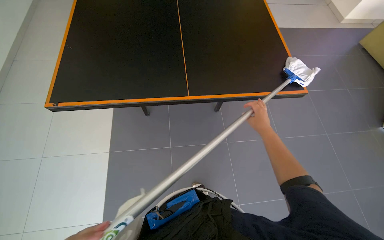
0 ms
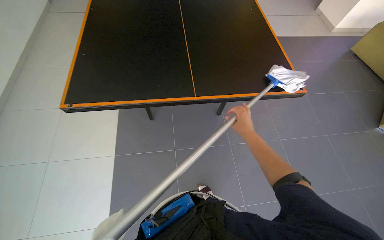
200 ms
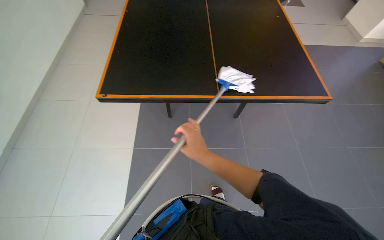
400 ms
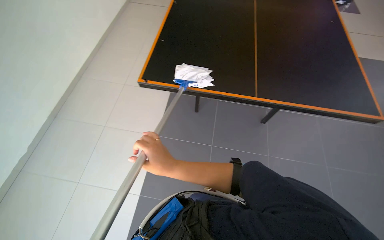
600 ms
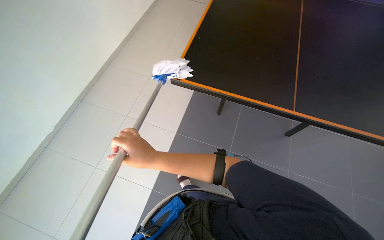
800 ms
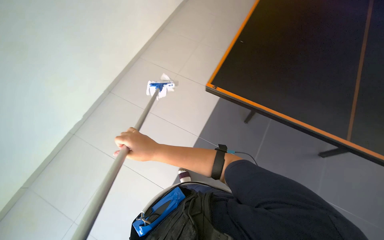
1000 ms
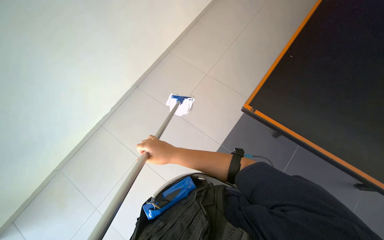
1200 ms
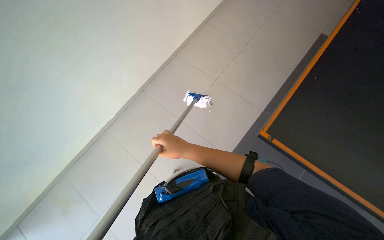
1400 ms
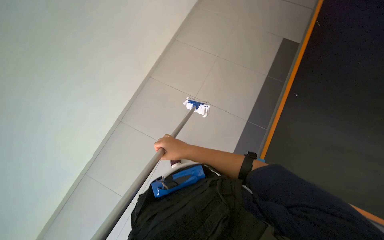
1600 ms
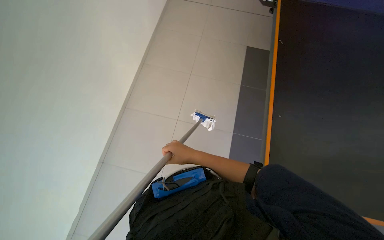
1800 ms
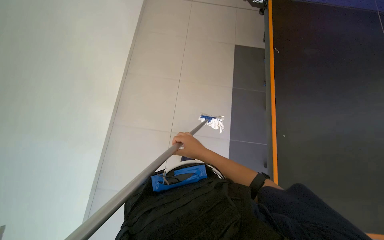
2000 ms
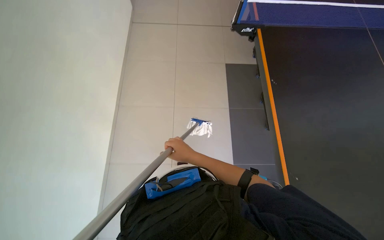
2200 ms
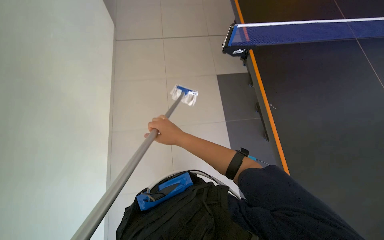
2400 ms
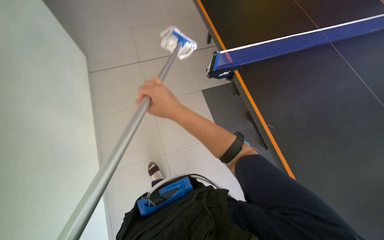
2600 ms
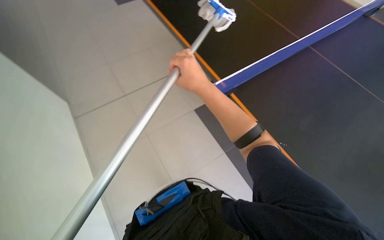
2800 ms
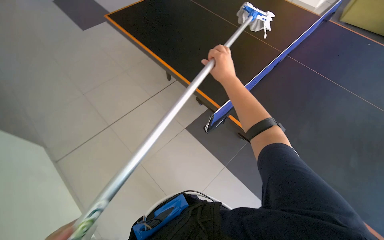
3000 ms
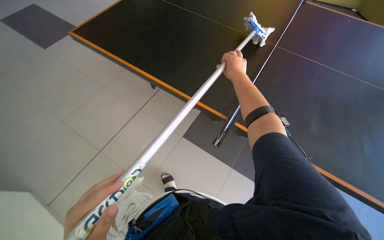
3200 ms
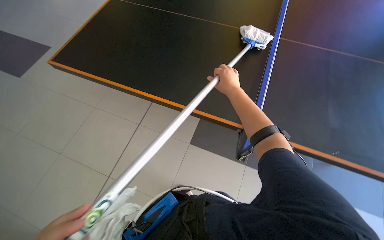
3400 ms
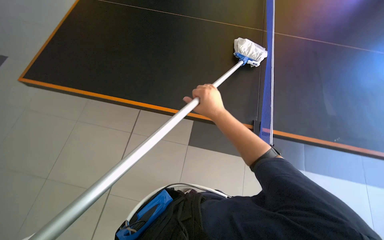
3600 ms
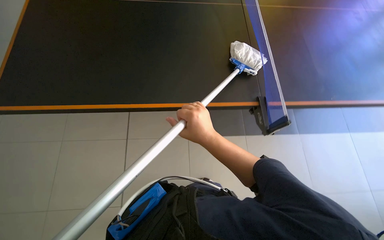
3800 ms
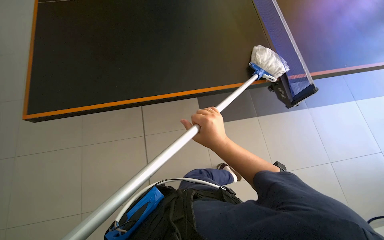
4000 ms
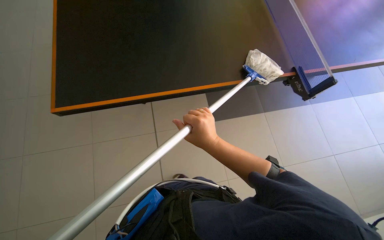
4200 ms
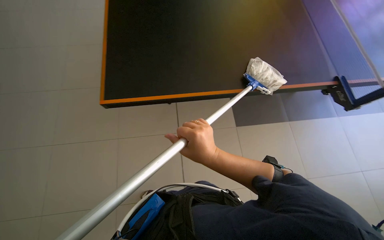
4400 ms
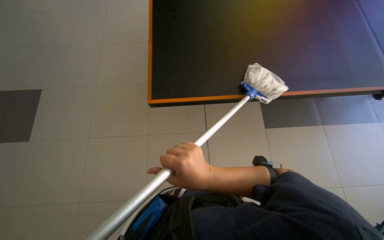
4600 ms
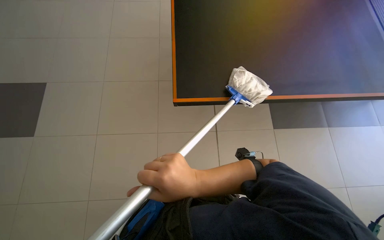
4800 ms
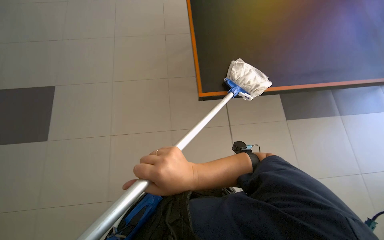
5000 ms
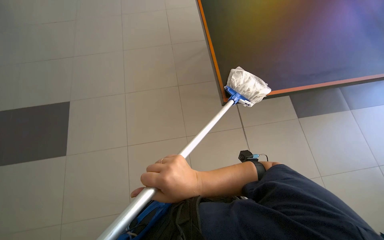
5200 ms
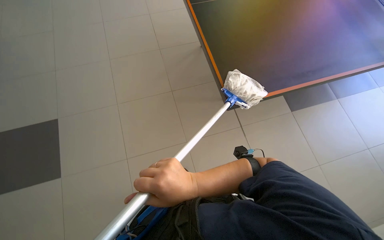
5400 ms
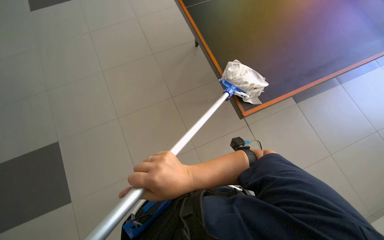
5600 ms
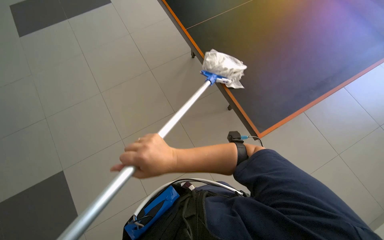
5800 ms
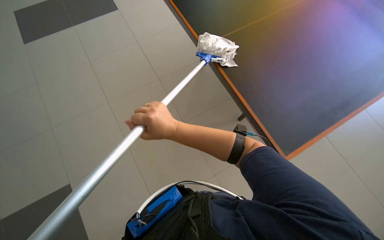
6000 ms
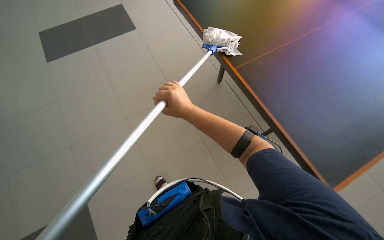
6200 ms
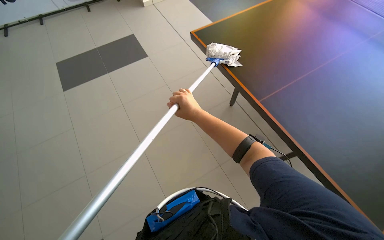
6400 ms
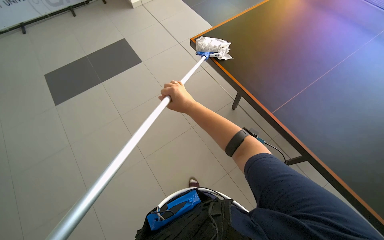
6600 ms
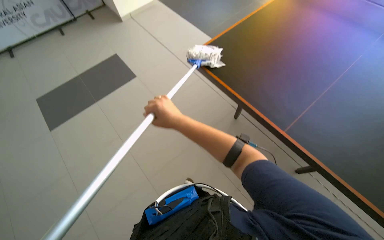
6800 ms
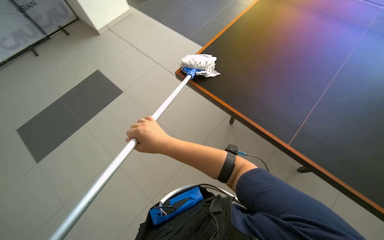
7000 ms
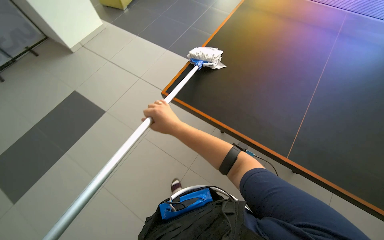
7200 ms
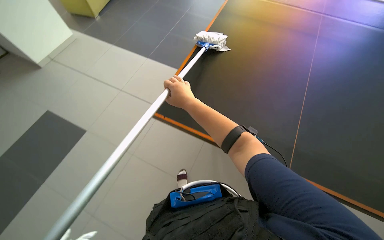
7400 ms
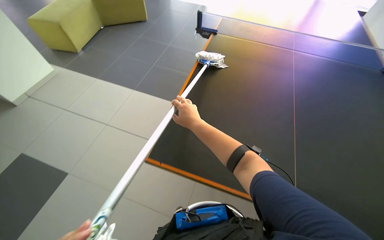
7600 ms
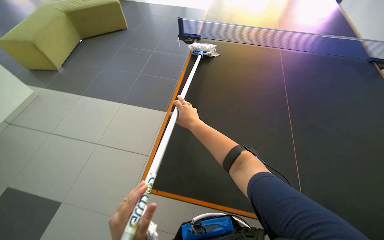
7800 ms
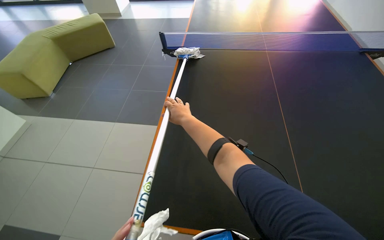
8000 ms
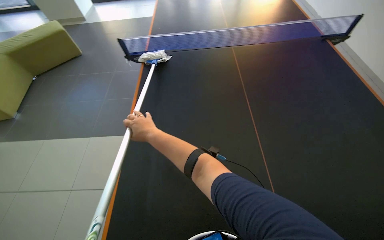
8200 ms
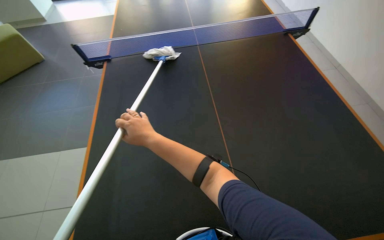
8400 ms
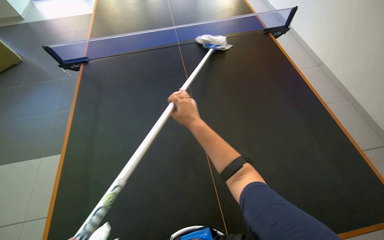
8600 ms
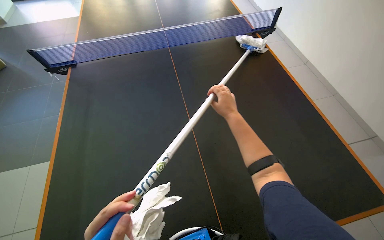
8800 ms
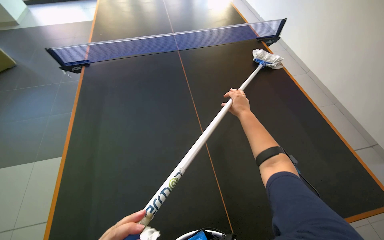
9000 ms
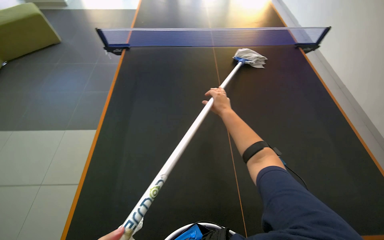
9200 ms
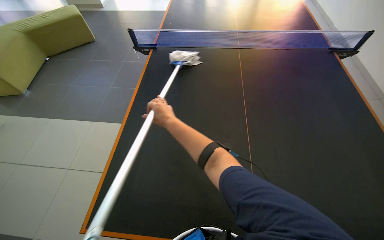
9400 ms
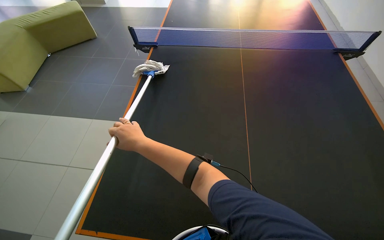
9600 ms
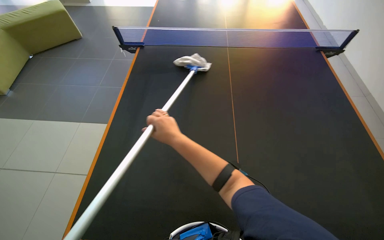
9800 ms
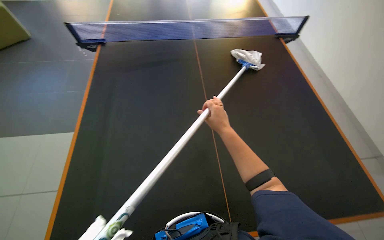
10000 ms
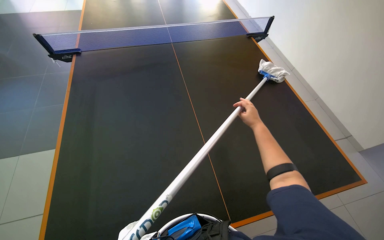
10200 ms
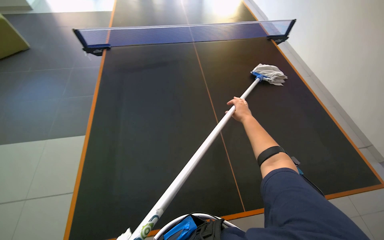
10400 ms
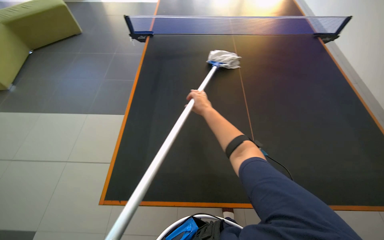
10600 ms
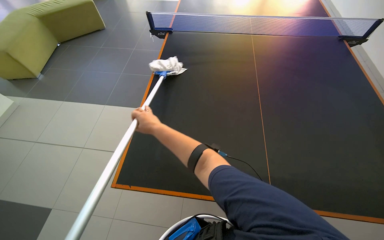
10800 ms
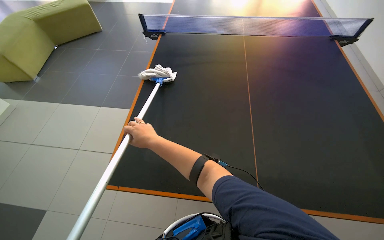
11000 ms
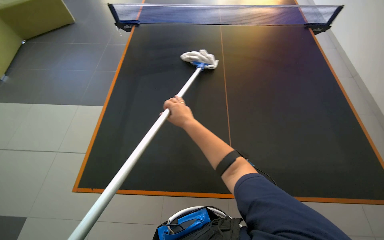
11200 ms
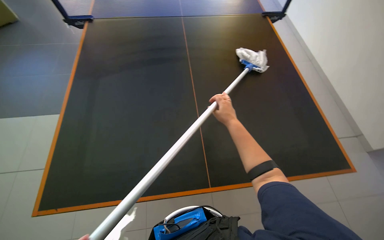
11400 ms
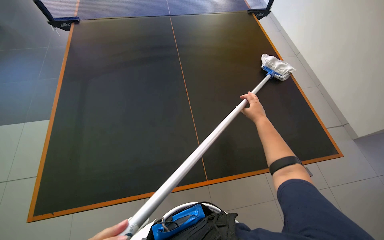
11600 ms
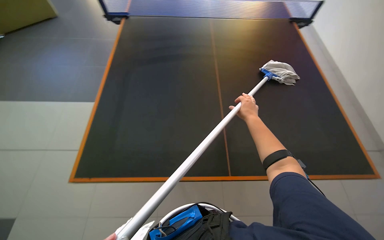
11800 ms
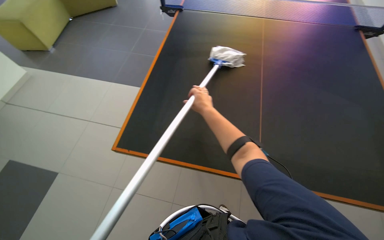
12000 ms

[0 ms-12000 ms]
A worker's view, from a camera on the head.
Job: wiping surfaces.
The whole recording: Cleaning ping-pong table. The worker cleans the surface of the ping-pong table with a long-handled tool.
0 ms to 1600 ms: The wearer's head swings some 30 degrees to the left. The right hand is displaced to the left by some 70 cm.
1600 ms to 3000 ms: The wearer looks about 20 degrees further upward. The right hand shifts some 35 cm up the picture and to the right.
3000 ms to 4400 ms: The right hand shifts some 10 cm down the picture.
6000 ms to 7600 ms: The view tips upward by some 15 degrees. The scene turns approximately 30 degrees counterclockwise in the picture. The right hand travels farther from the camera by some 20 cm.
7600 ms to 9000 ms: The head rotates about 35 degrees to the right.
9000 ms to 10400 ms: The right hand moves approximately 50 cm to the left and comes back.
10400 ms to 12000 ms: The wearer's head swings approximately 25 degrees to the left. The right hand swings left and right, approximately 35 cm each way, with 2 reversals.

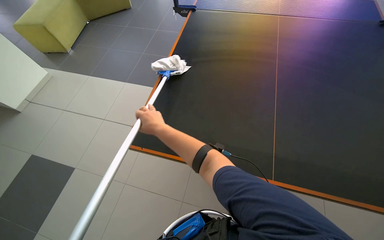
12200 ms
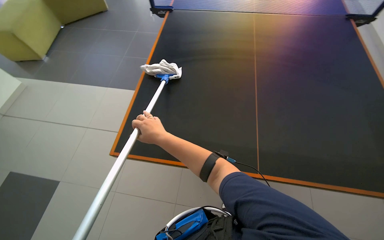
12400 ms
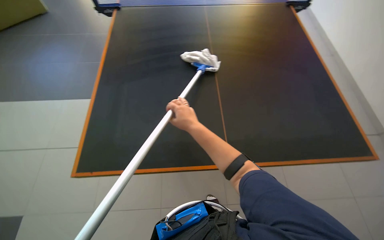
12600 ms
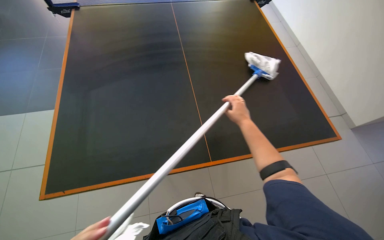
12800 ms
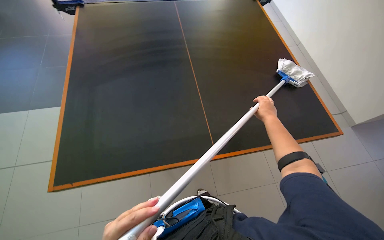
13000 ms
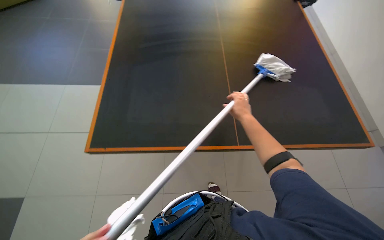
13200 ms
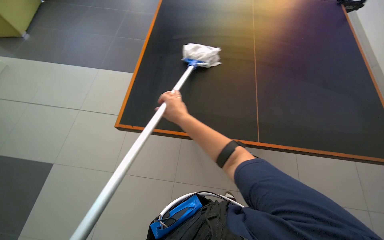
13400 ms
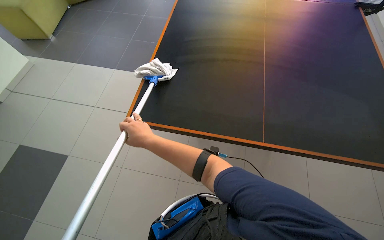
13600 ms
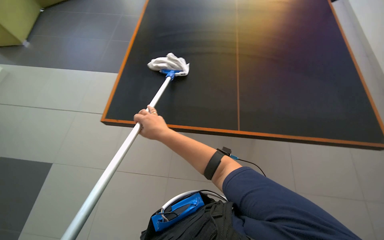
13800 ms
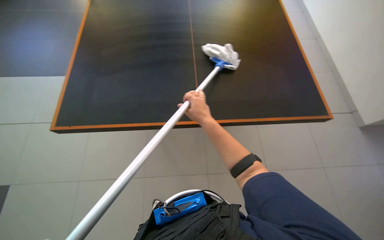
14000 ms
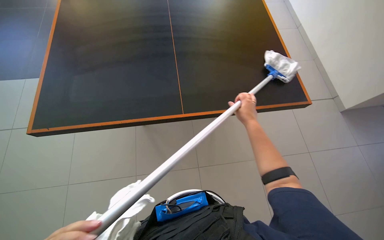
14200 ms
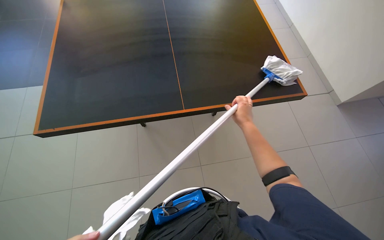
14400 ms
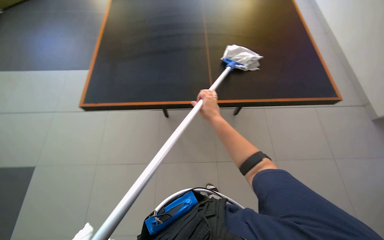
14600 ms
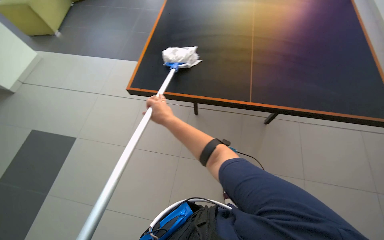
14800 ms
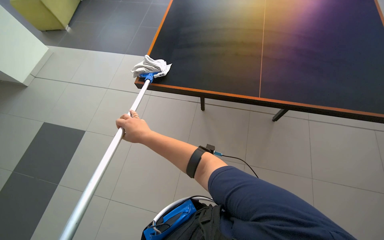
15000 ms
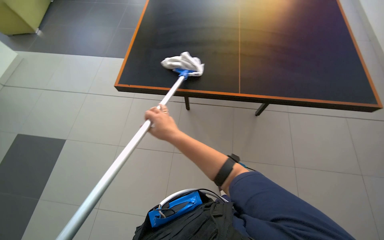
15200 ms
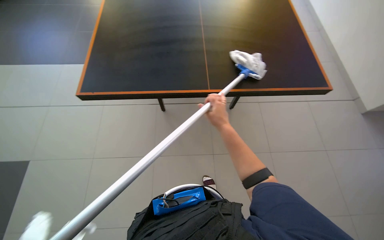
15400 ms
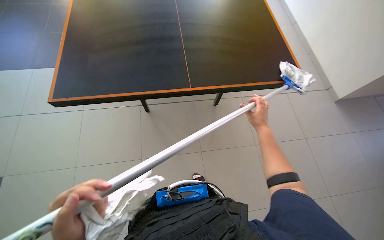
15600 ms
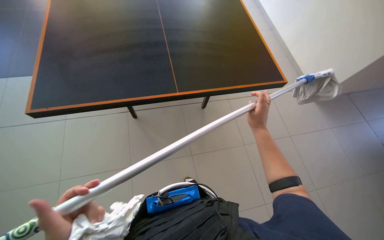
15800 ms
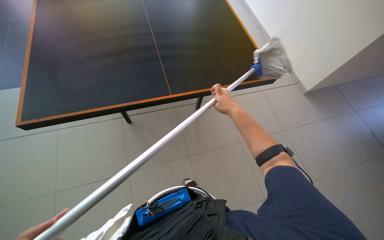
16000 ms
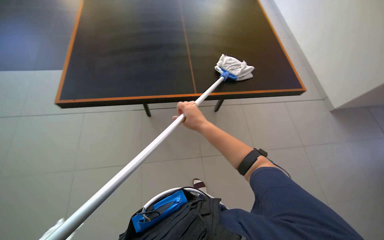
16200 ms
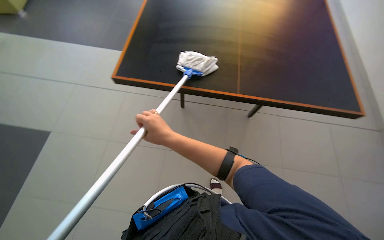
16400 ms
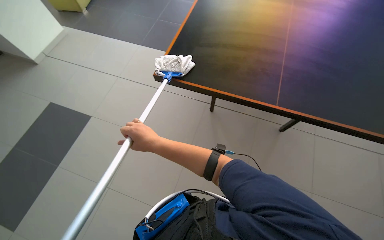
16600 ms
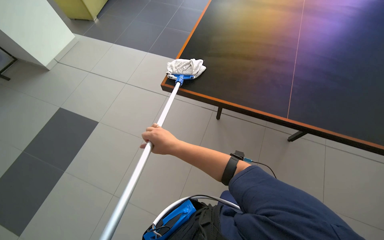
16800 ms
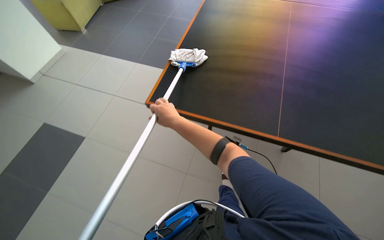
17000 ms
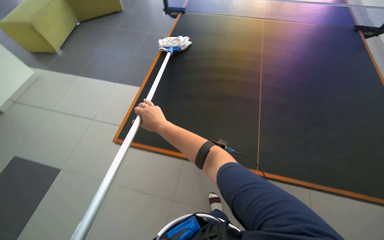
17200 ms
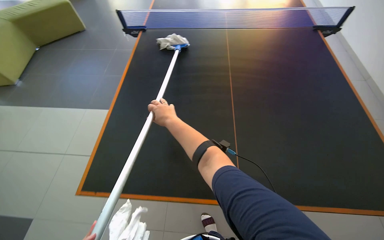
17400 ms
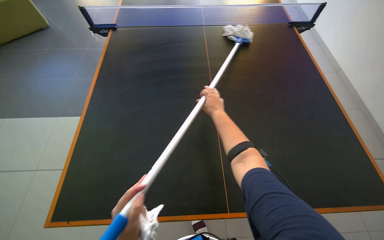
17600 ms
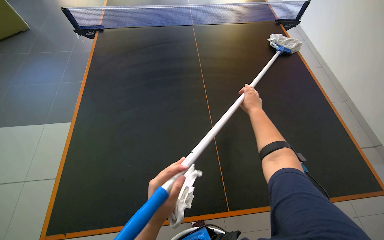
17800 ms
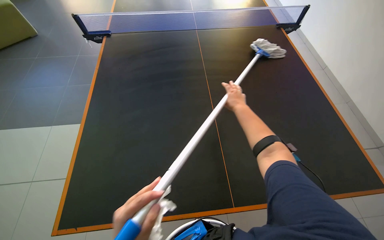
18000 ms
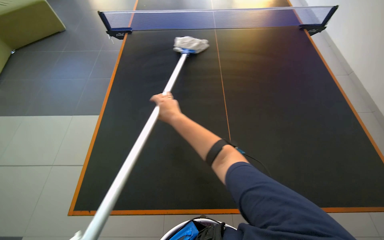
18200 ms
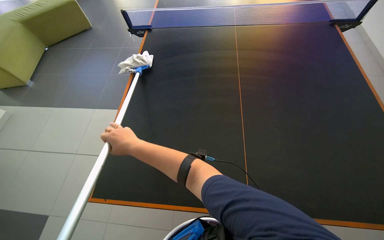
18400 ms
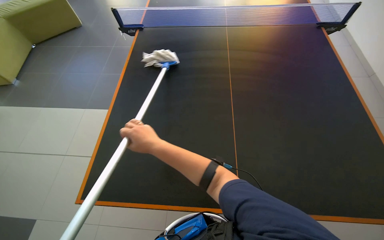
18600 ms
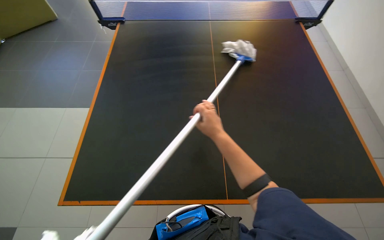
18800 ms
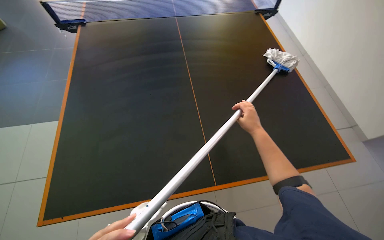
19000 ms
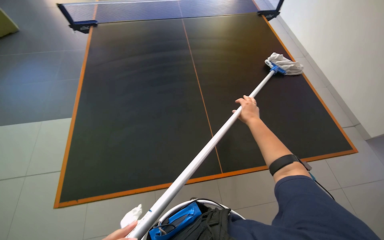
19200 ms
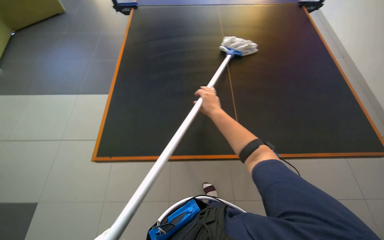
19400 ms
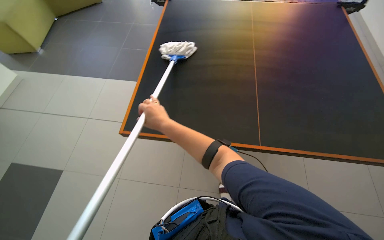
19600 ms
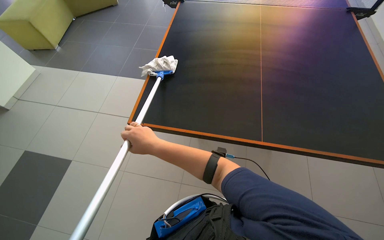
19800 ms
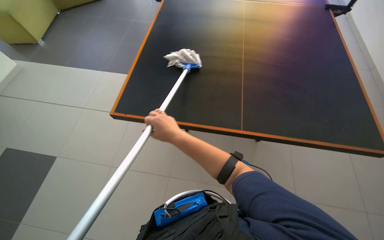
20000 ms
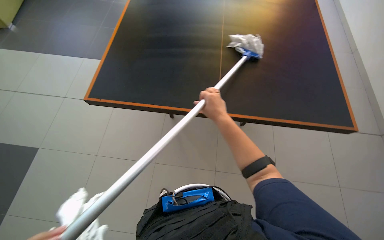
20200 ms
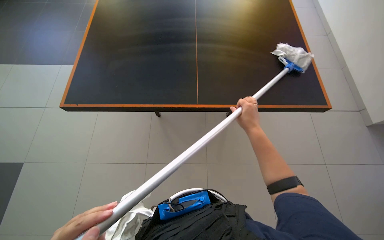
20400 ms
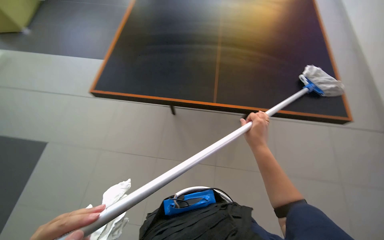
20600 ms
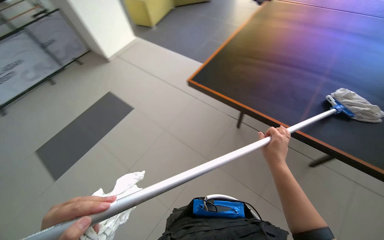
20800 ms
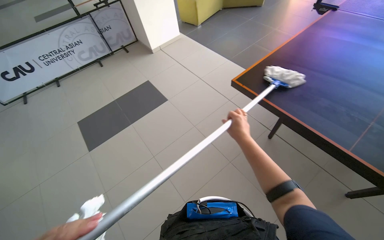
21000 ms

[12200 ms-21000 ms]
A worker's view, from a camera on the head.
Job: wiping surfaces.
The whole recording: Cleaning ping-pong table. The worker cleans the surface of the ping-pong table with a long-handled tool.
12200 ms to 13600 ms: The right hand travels nearer to the camera by approximately 20 cm, and moves about 35 cm to the right and comes back.
16600 ms to 18000 ms: The wearer's head swings approximately 30 degrees to the right. The camera pitches upward, by about 15 degrees. The right hand shifts about 40 cm to the right and farther from the camera.
18000 ms to 19600 ms: The right hand swings left and right, some 40 cm each way, with 2 reversals.
19600 ms to 21000 ms: The head rotates some 35 degrees to the left.
